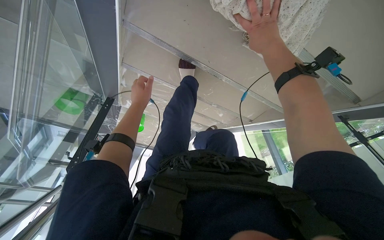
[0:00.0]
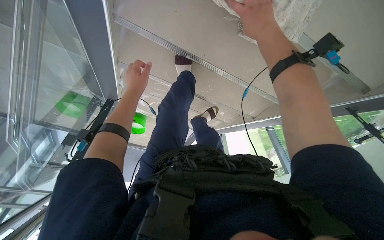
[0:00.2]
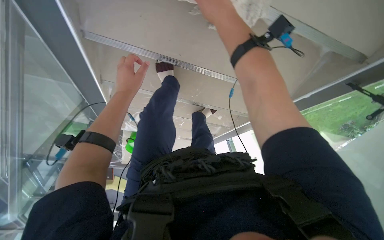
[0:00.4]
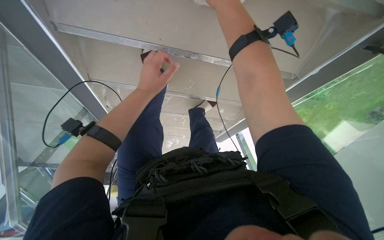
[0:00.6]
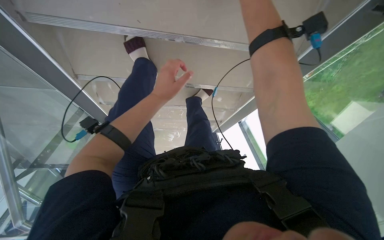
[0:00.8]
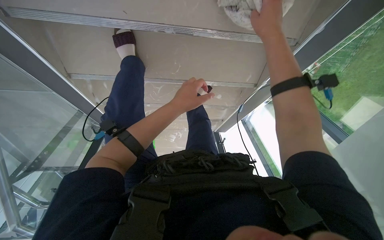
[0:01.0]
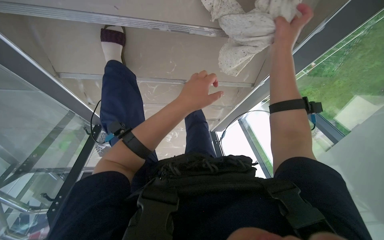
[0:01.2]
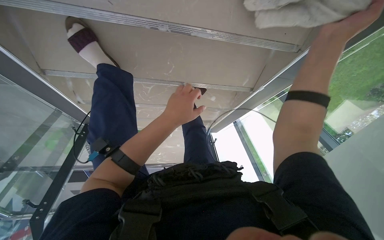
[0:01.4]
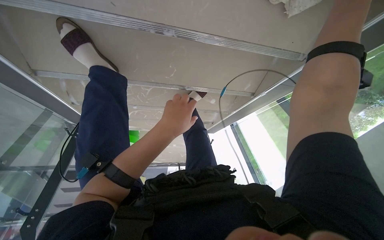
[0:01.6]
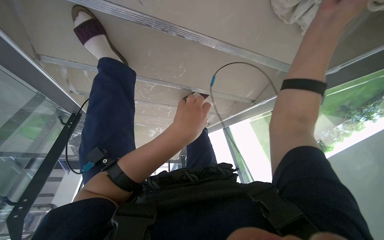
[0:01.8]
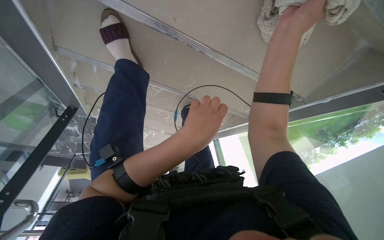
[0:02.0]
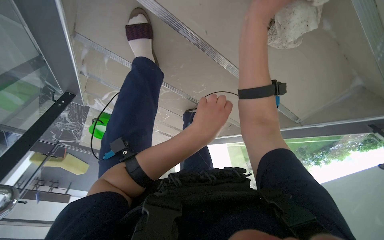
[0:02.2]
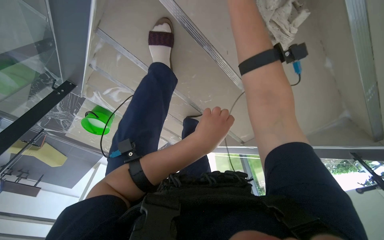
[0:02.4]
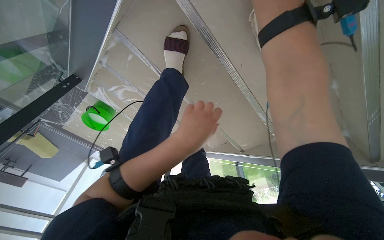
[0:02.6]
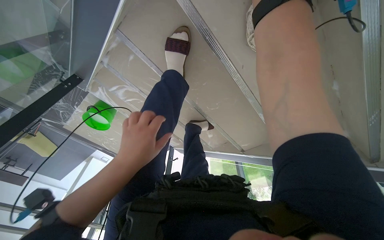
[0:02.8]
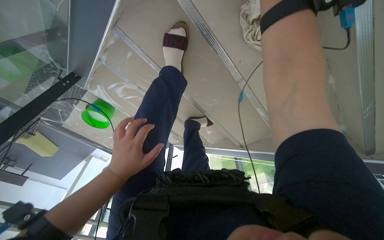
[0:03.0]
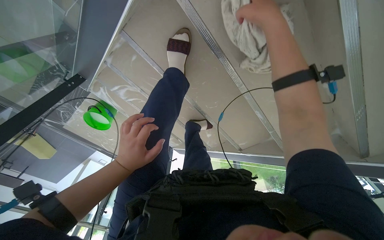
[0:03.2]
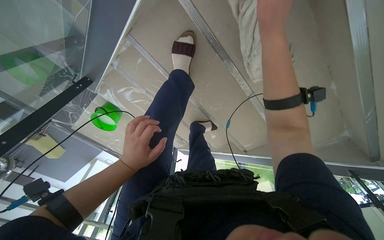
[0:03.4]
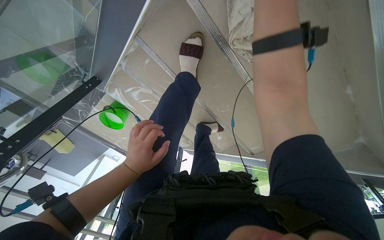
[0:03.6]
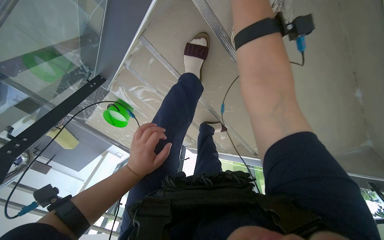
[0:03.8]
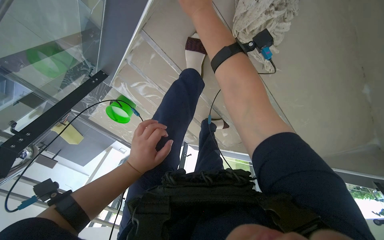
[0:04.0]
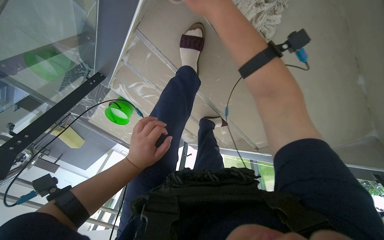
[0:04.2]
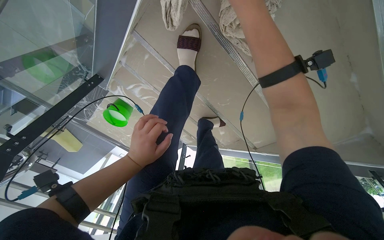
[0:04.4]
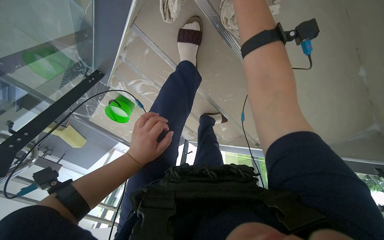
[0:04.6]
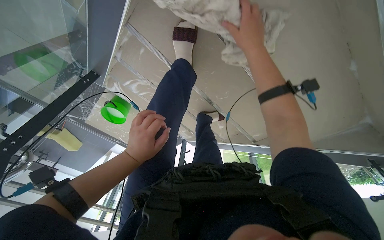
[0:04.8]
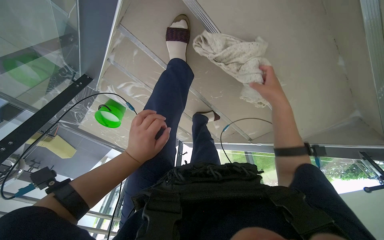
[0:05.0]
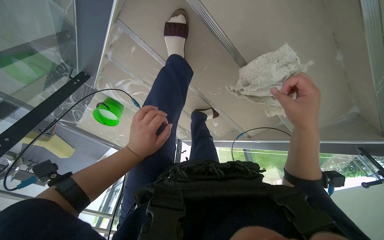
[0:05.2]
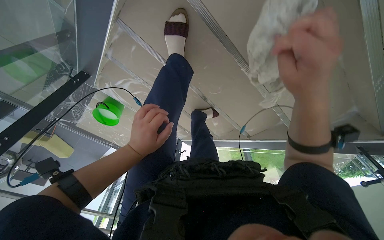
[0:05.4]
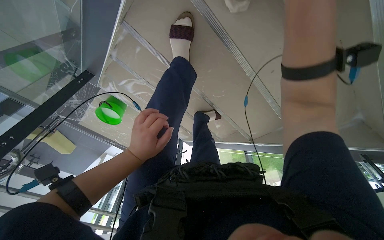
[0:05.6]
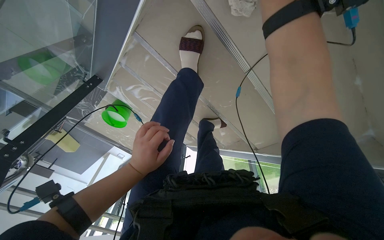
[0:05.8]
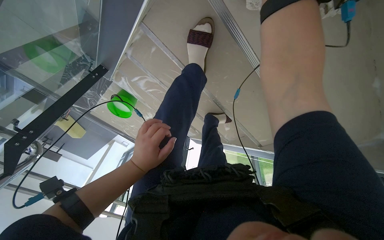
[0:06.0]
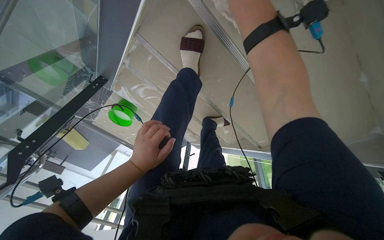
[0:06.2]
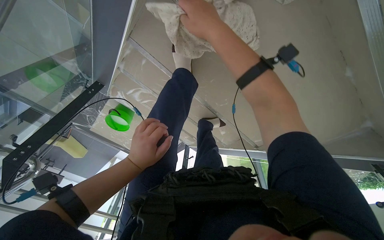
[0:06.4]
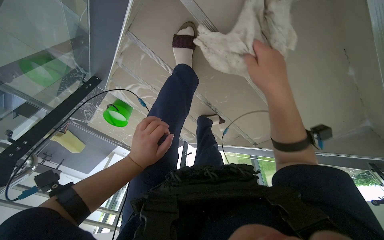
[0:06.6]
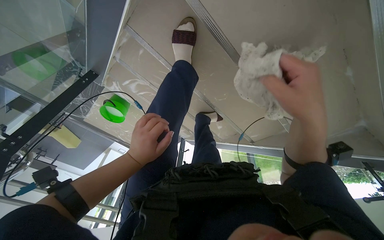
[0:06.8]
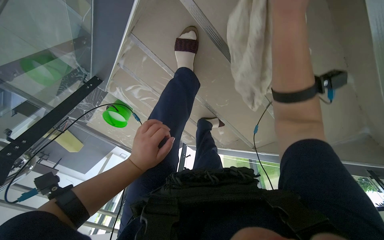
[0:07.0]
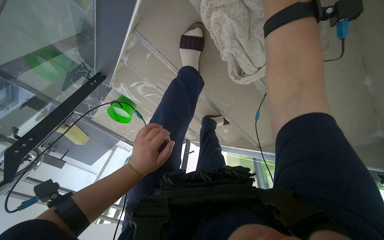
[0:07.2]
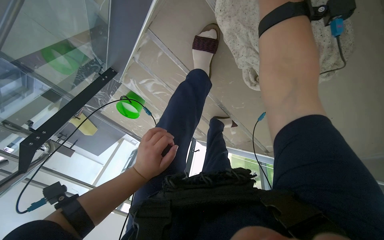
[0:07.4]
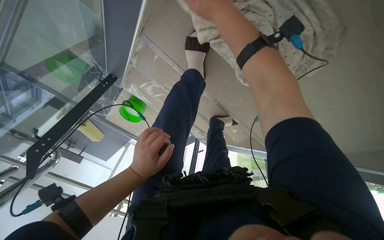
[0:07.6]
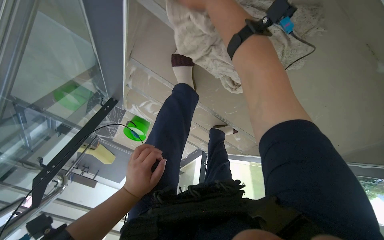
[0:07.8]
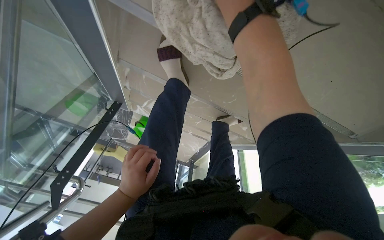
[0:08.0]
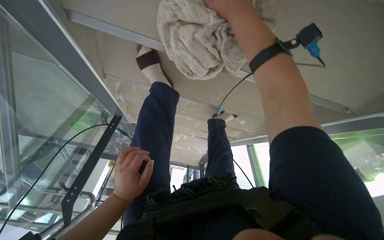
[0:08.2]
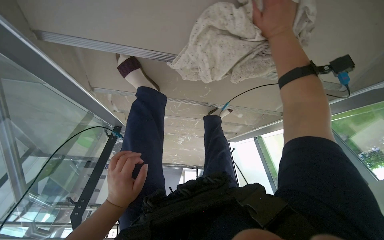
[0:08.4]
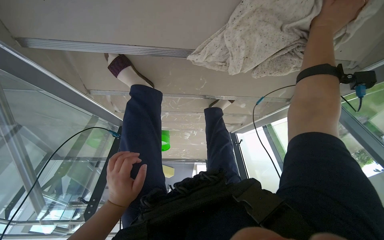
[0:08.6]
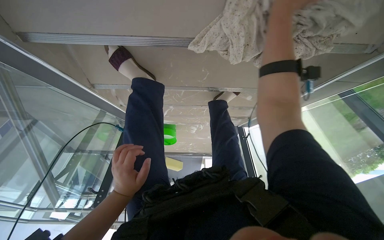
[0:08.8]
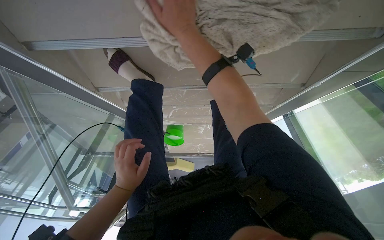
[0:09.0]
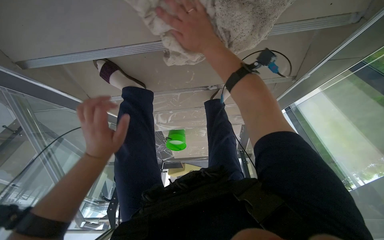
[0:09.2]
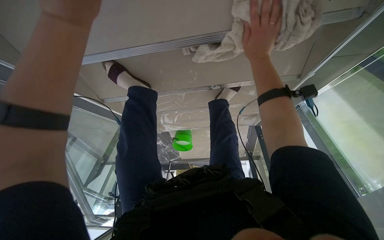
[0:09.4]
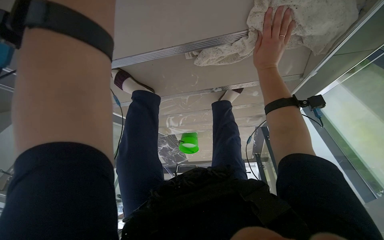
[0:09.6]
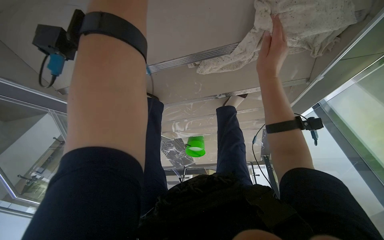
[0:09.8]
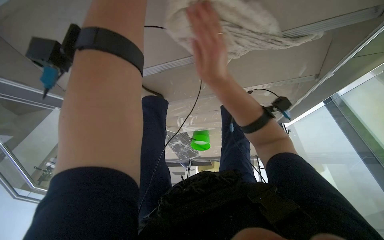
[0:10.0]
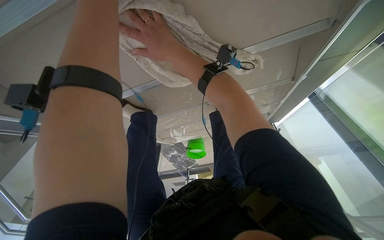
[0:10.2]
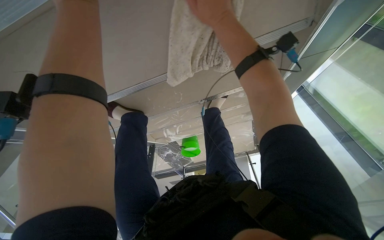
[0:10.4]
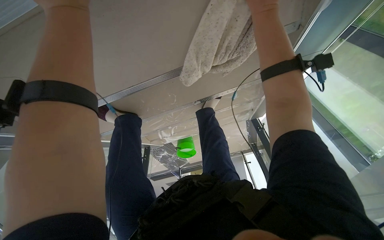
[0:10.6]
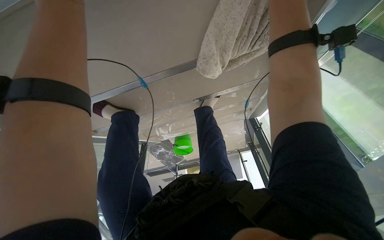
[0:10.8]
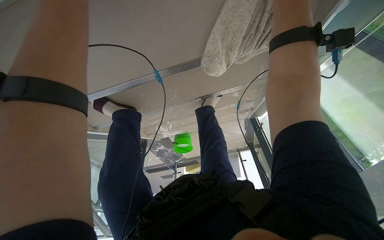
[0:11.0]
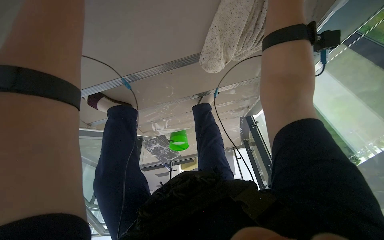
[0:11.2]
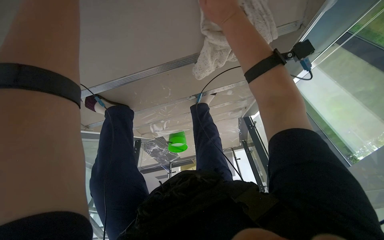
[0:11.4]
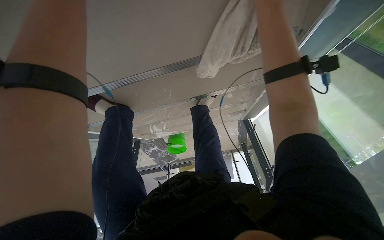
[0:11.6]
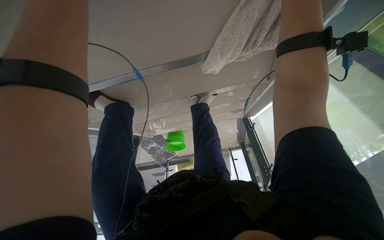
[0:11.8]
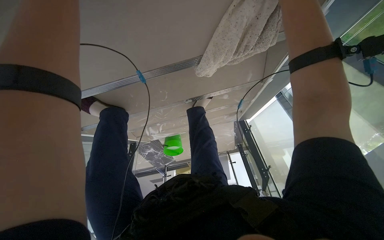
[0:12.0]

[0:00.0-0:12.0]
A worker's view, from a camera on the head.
Job: wiping surfaces.
The whole recording: Wiping stairs and railings. The worker wipes the glass railing and the underside of the stairs with a cloth.
0:01.6 to 0:03.0: The camera sweeps to the right, by approximately 15 degrees. The scene turns about 30 degrees clockwise in the picture.
0:07.6 to 0:09.0: The camera travels about 40 cm. The view pans to the left by some 25 degrees. The scene turns some 35 degrees counterclockwise in the picture.

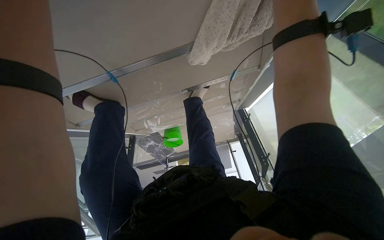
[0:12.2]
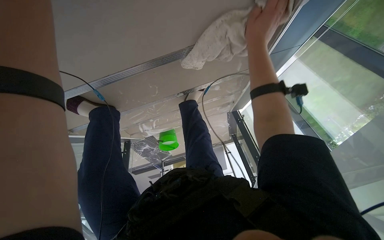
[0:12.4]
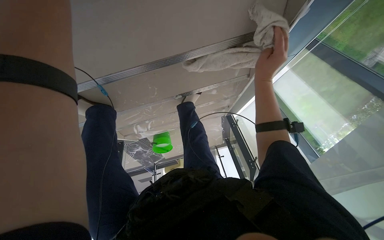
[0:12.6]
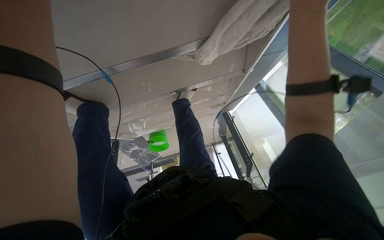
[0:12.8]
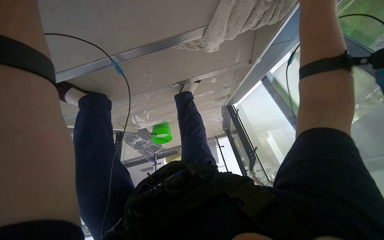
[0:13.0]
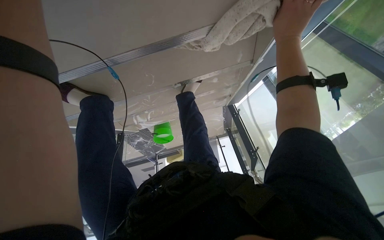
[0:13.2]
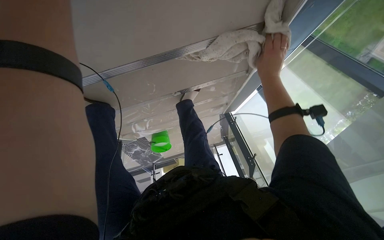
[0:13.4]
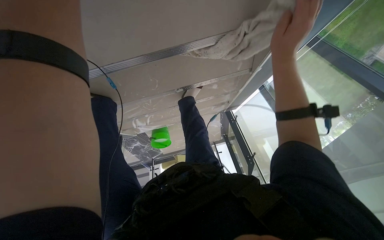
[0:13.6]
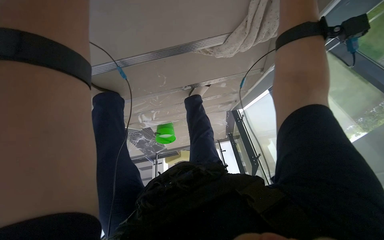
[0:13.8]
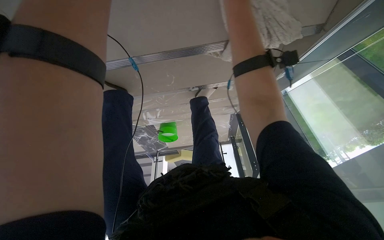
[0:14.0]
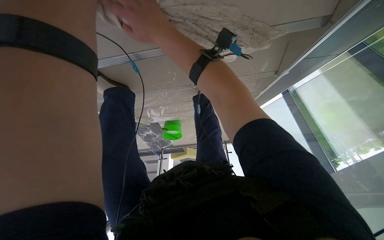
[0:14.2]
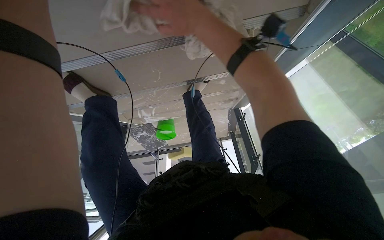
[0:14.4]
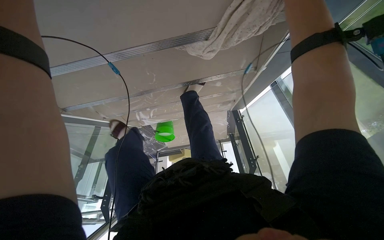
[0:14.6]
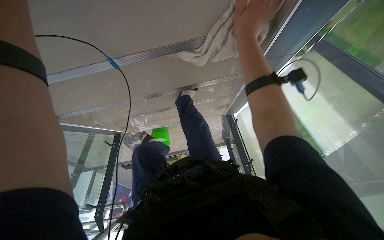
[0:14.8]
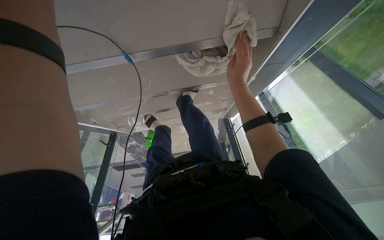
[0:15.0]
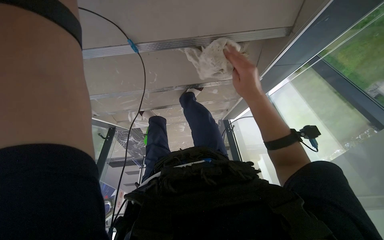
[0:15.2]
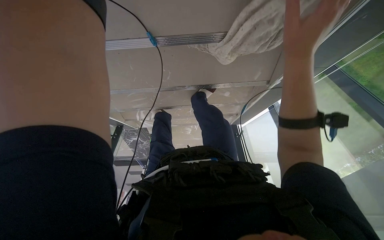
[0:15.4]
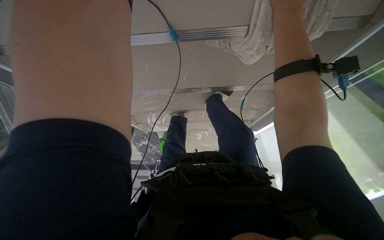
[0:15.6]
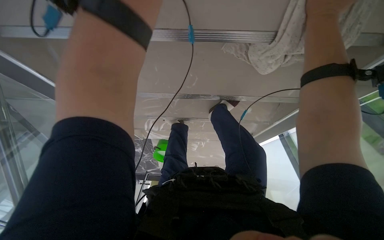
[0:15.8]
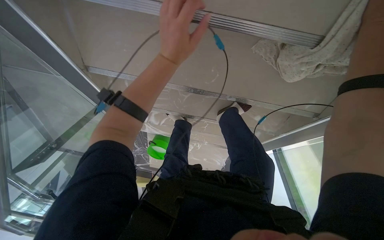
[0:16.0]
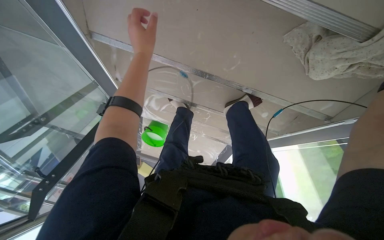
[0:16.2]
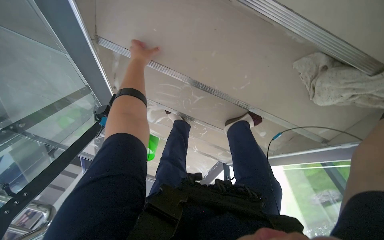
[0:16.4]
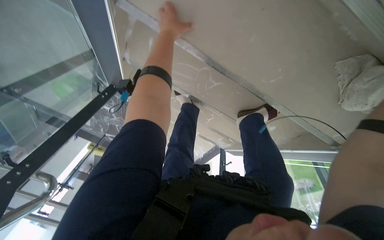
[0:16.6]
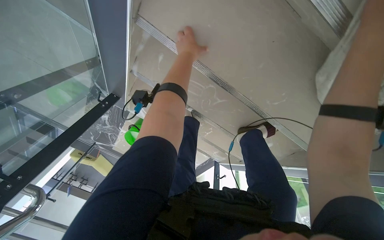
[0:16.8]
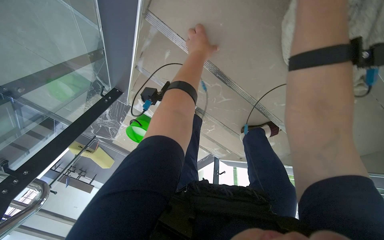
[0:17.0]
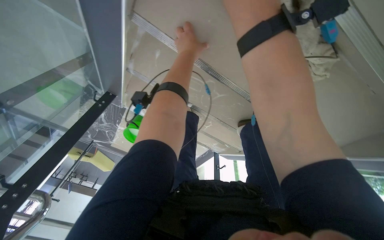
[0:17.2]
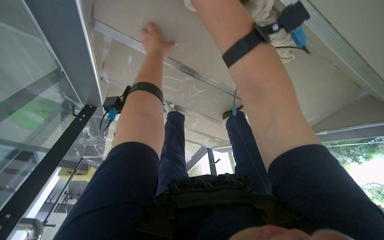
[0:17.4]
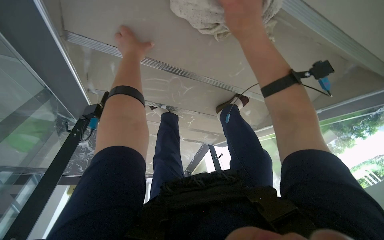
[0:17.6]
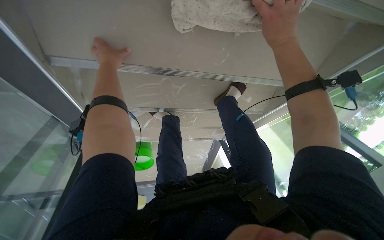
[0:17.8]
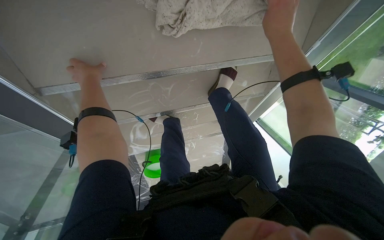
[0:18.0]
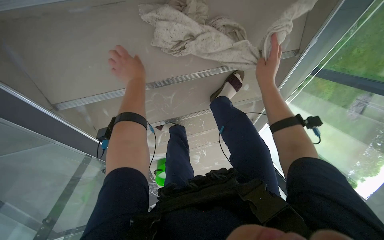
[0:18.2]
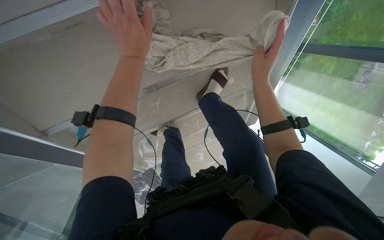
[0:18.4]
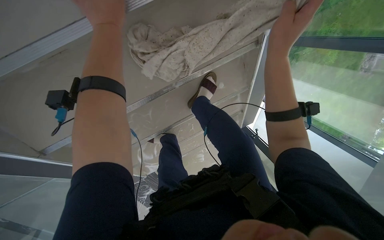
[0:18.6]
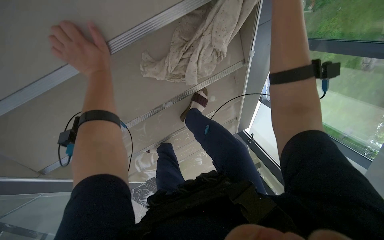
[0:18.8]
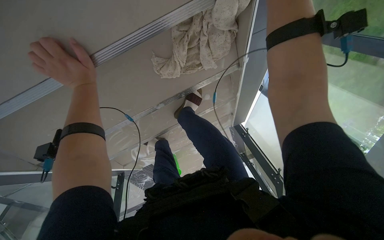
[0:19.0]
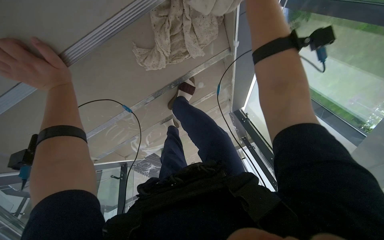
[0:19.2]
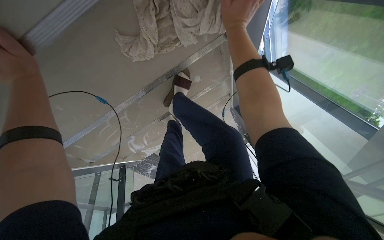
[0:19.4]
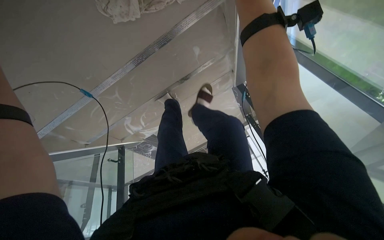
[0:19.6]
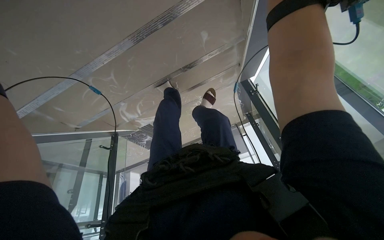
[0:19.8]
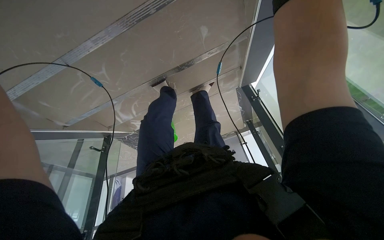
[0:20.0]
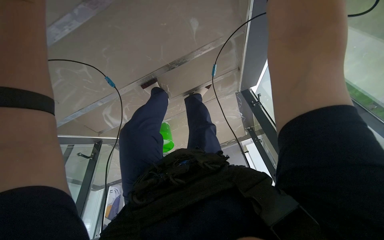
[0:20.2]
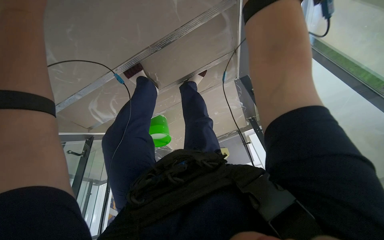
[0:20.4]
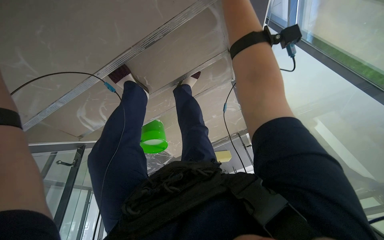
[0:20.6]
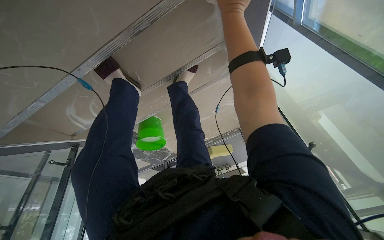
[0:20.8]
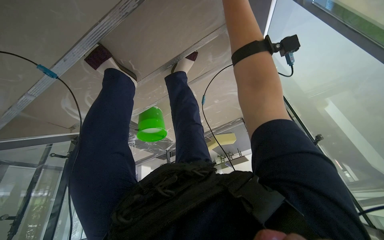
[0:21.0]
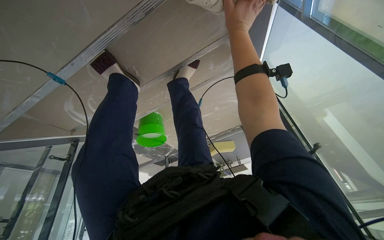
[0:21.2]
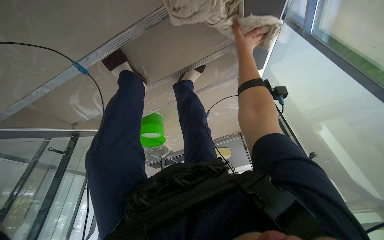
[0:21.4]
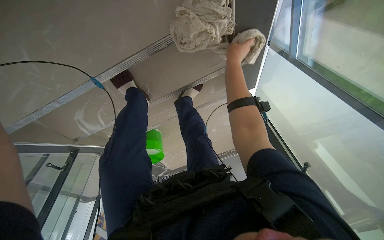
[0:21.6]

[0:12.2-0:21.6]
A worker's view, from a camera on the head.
Job: wiping surfaces.
The whole recording: Wiping stairs and railings. The worker wipes the glass railing and the underside of the stairs with a cloth.
0:15.4 to 0:17.0: The scene turns about 35 degrees clockwise in the picture.
0:17.0 to 0:18.4: The scene turns about 55 degrees counterclockwise in the picture.
0:18.4 to 0:20.0: The view tilts some 20 degrees downward.
